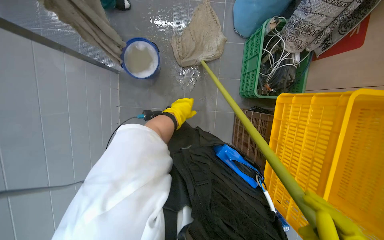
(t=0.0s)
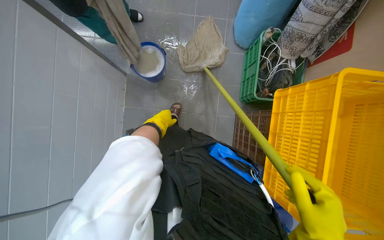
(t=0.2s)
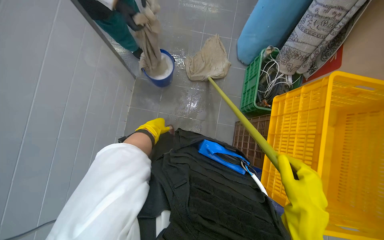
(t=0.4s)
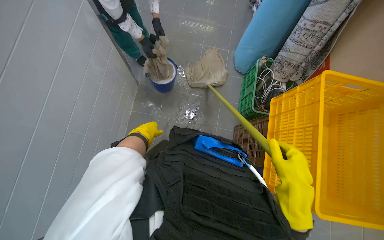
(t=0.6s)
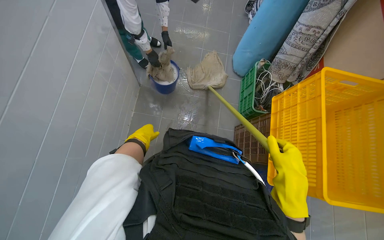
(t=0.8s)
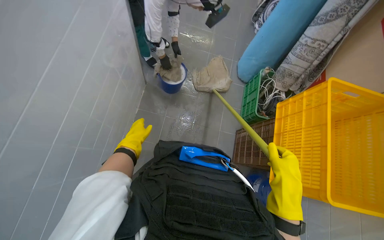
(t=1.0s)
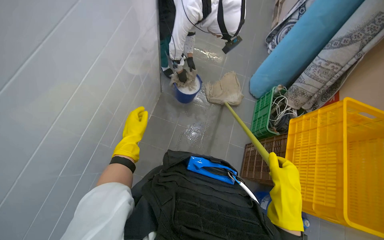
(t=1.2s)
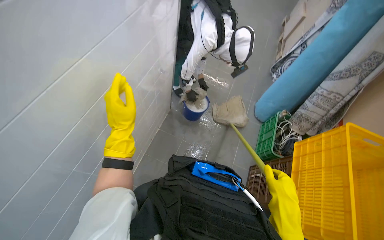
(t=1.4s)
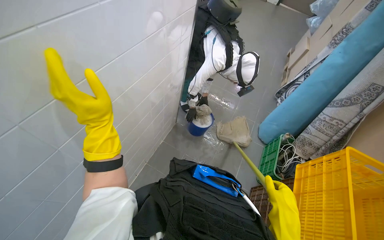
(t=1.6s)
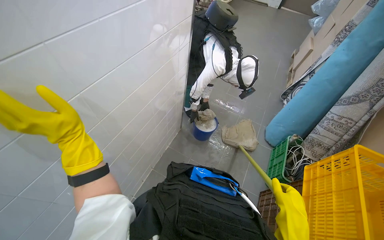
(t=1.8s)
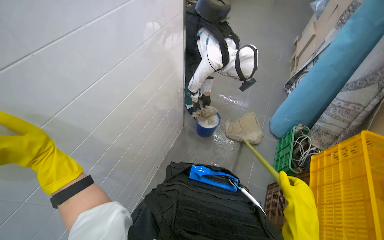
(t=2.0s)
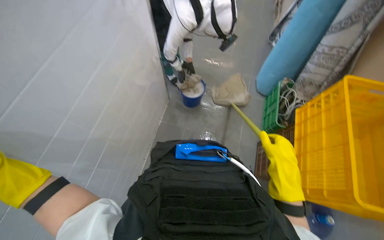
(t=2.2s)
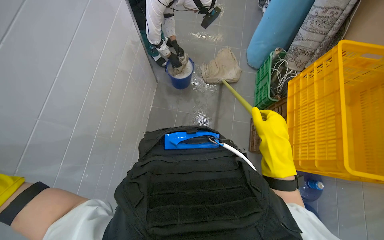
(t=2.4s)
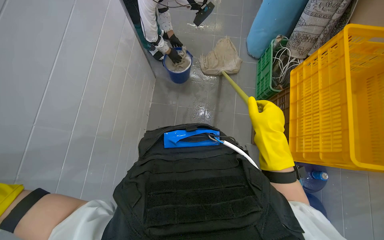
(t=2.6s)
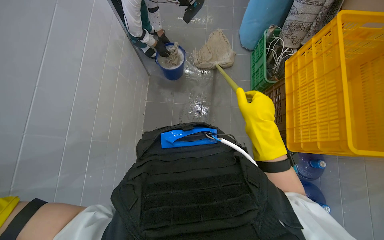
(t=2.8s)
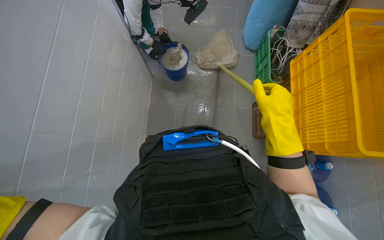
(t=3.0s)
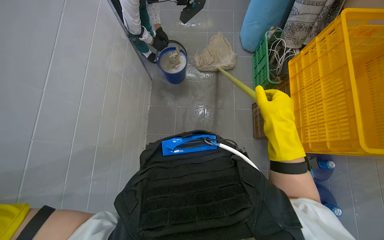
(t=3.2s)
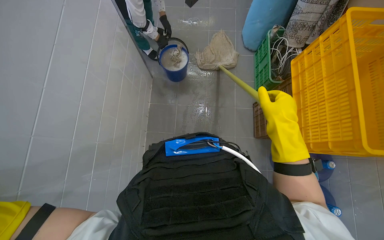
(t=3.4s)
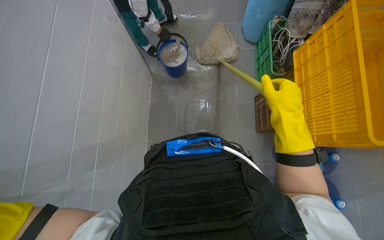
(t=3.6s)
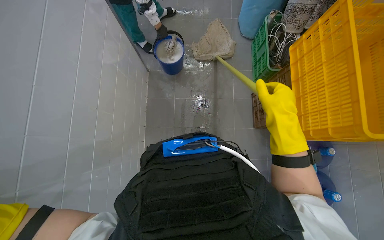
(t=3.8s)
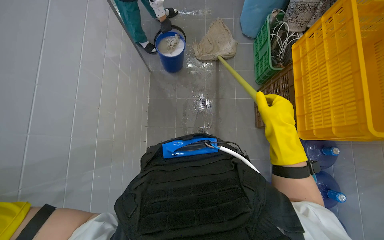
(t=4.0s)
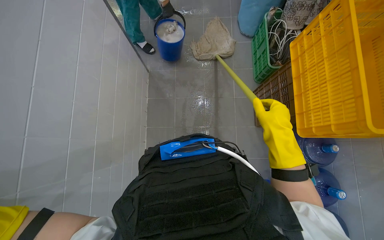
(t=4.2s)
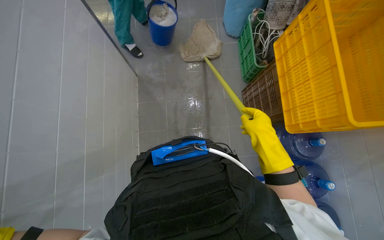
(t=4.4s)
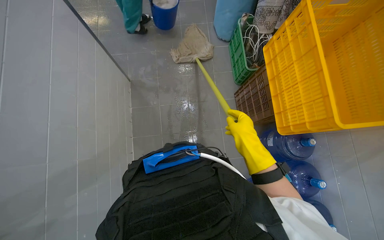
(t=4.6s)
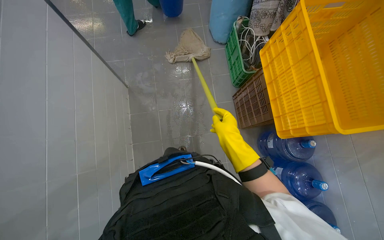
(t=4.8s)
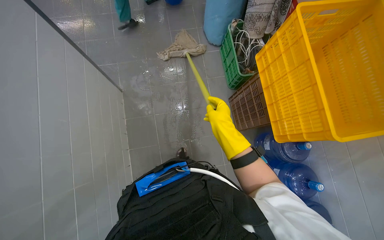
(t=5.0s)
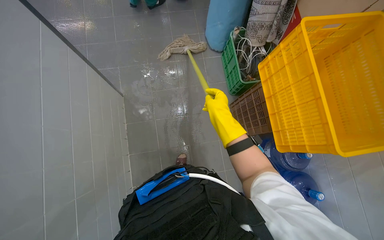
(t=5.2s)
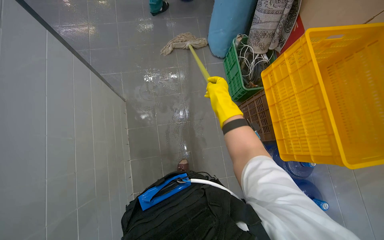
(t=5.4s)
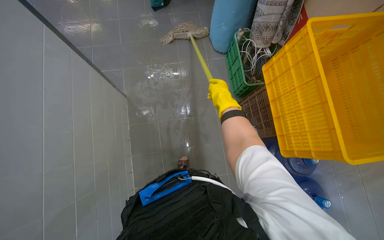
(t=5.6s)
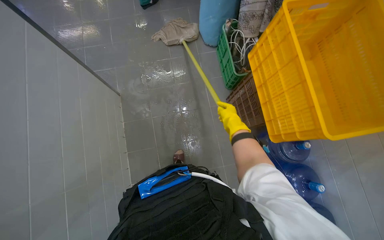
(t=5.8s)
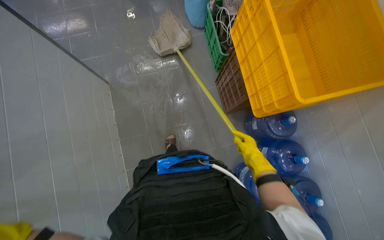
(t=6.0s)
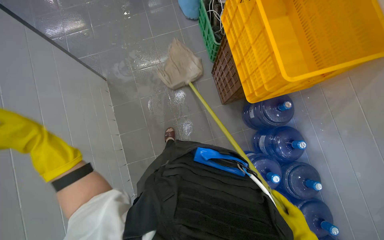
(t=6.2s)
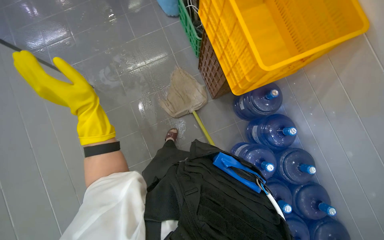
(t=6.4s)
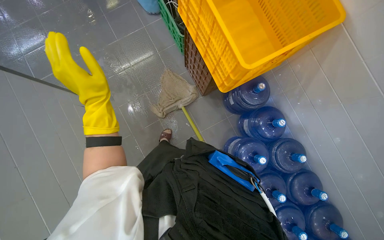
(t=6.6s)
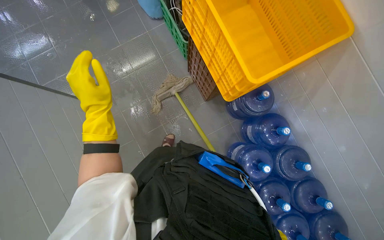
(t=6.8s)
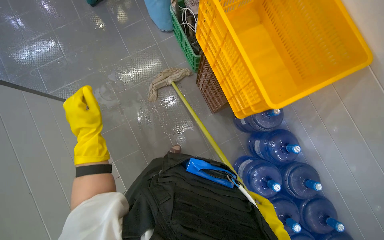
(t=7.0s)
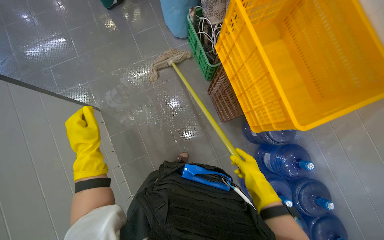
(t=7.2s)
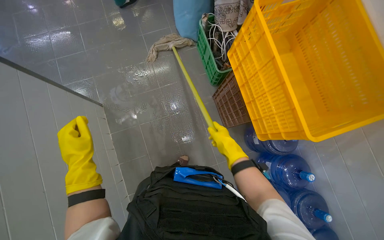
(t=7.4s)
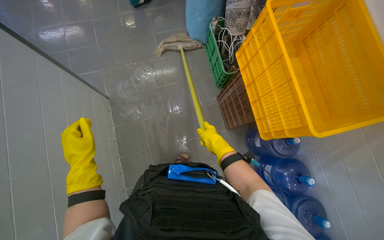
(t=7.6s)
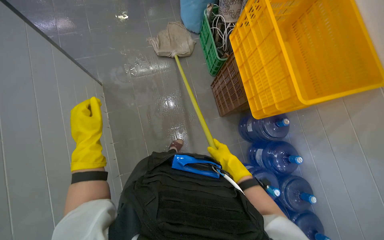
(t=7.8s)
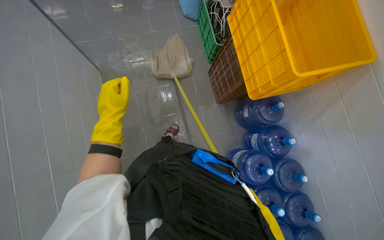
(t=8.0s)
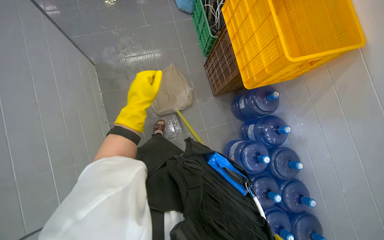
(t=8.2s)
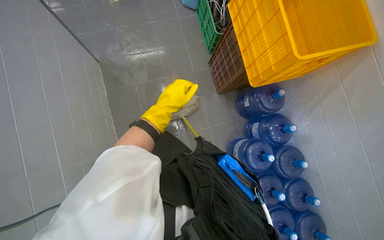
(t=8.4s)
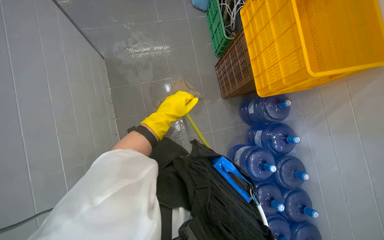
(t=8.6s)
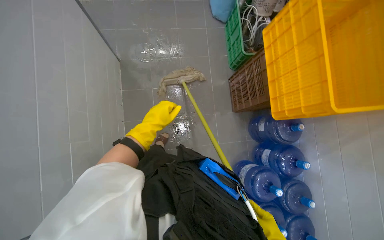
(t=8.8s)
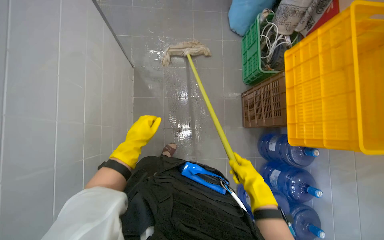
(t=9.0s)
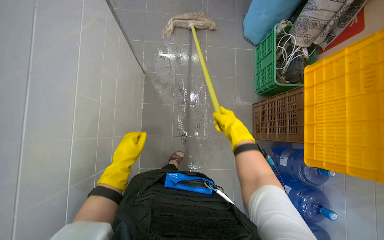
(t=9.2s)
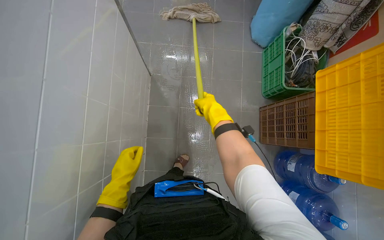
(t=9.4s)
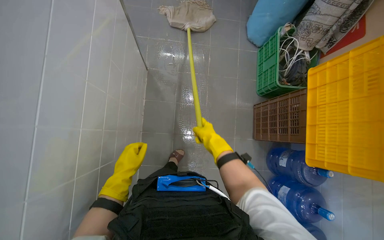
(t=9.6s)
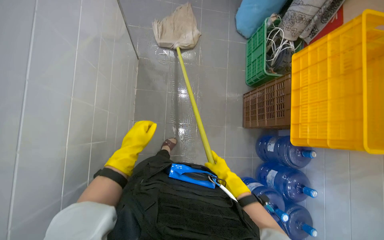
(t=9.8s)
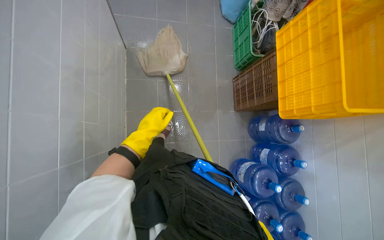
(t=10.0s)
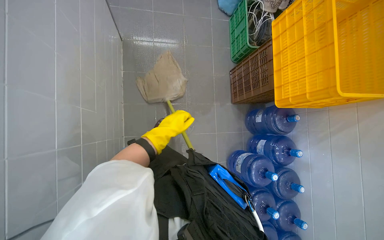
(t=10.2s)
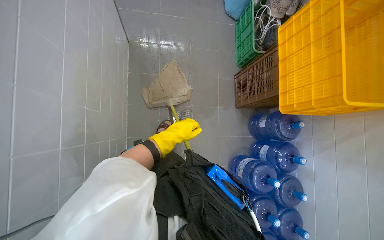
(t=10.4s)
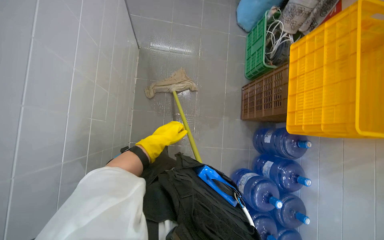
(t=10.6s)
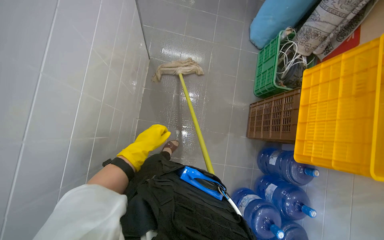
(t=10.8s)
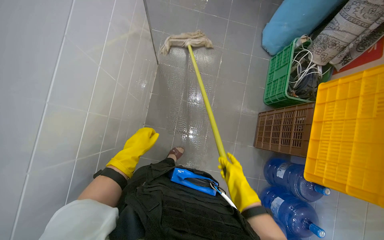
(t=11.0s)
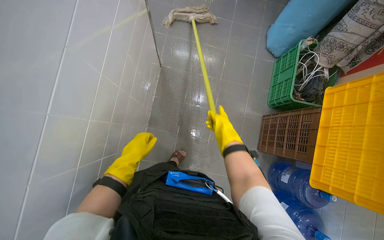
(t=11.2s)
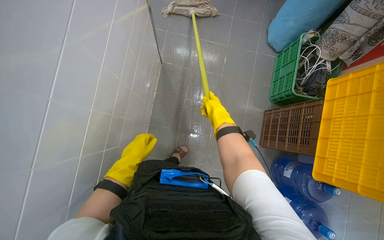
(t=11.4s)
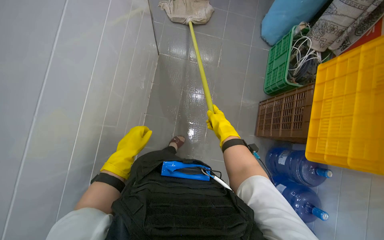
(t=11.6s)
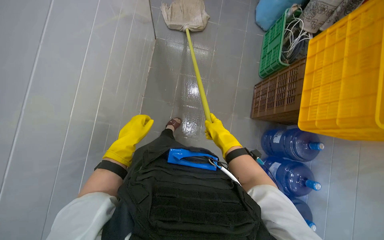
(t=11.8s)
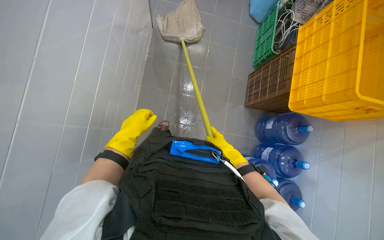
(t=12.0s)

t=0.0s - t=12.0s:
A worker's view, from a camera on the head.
Job: mopping floor.
The whole recording: Mopping kitchen floor. The worker mops the kitchen floor to clean up remaining debris and wet spots.
t=0.0s - t=1.6s: The camera travels some 70 cm. The wearer looks some 45 degrees further upward. Everything in view rotates some 25 degrees clockwise.
t=1.6s - t=3.0s: The wearer looks about 20 degrees further downward. The scene rotates counterclockwise by about 30 degrees.
t=3.0s - t=4.4s: The right hand is displaced down the picture by roughly 10 cm.
t=4.4s - t=6.0s: The right hand moves farther from the camera, roughly 15 cm, and travels up the picture and back again, some 30 cm each way.
t=7.6s - t=9.0s: The left hand shifts roughly 15 cm farther from the camera.
t=9.0s - t=10.4s: The left hand shifts roughly 10 cm to the right.
t=10.4s - t=12.0s: The left hand moves to the left and nearer to the camera, about 20 cm.

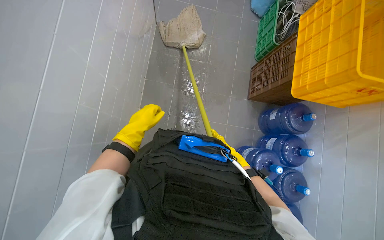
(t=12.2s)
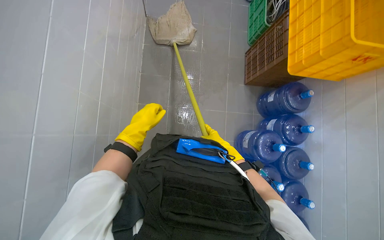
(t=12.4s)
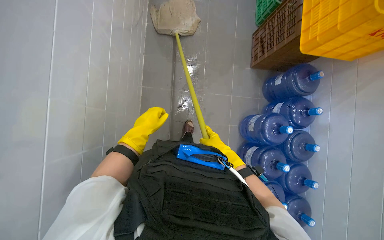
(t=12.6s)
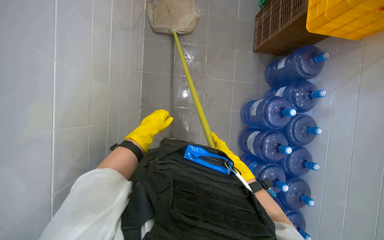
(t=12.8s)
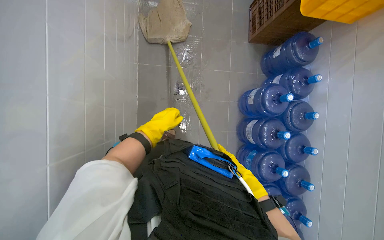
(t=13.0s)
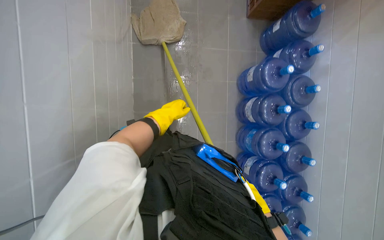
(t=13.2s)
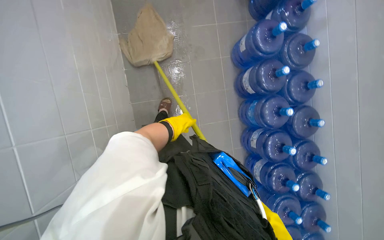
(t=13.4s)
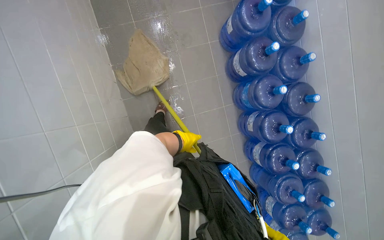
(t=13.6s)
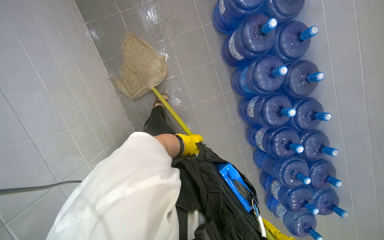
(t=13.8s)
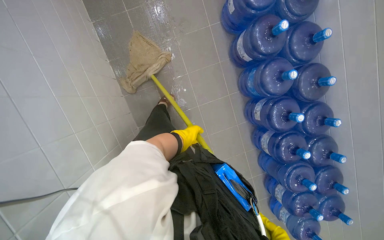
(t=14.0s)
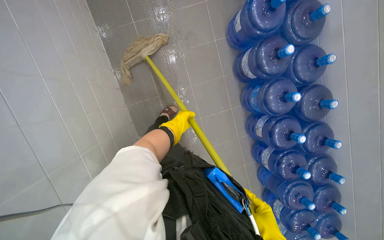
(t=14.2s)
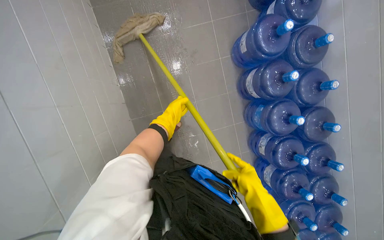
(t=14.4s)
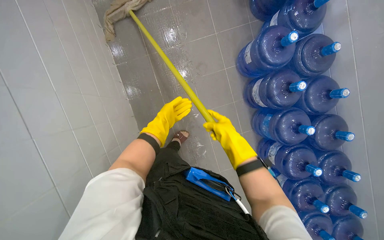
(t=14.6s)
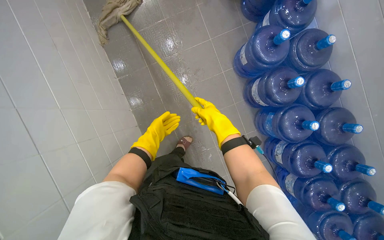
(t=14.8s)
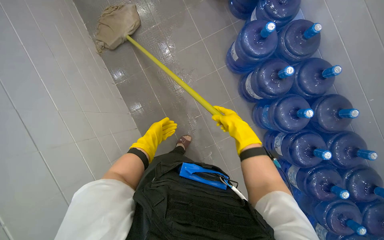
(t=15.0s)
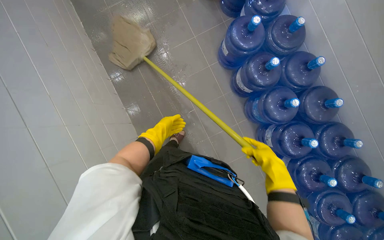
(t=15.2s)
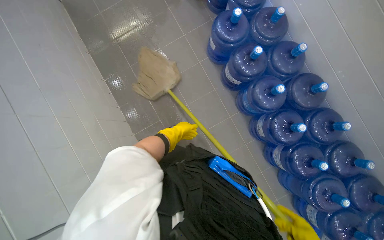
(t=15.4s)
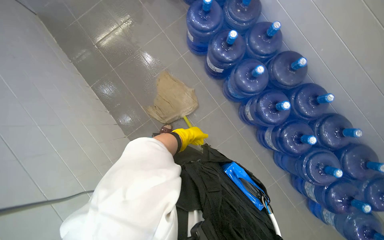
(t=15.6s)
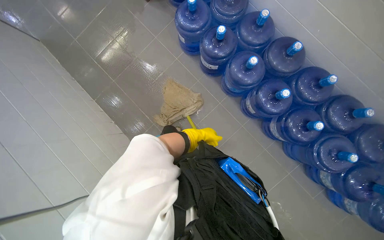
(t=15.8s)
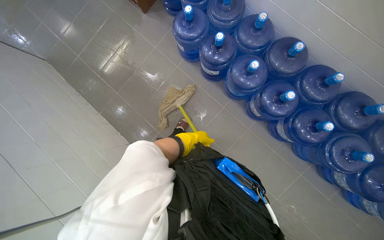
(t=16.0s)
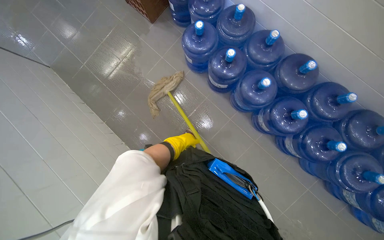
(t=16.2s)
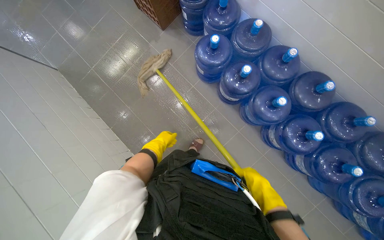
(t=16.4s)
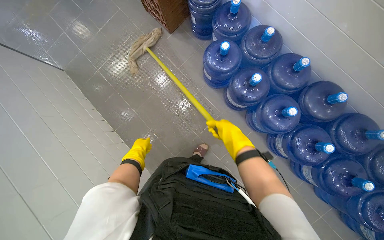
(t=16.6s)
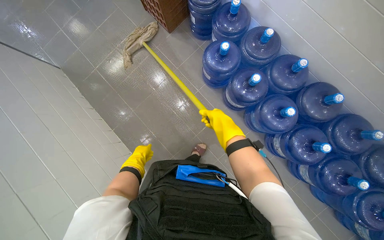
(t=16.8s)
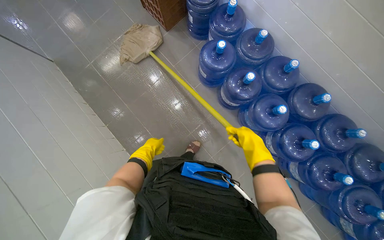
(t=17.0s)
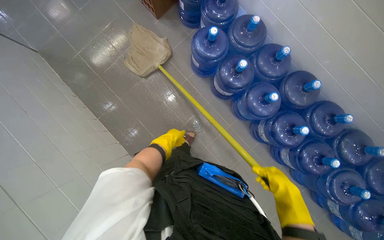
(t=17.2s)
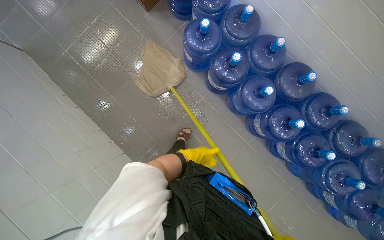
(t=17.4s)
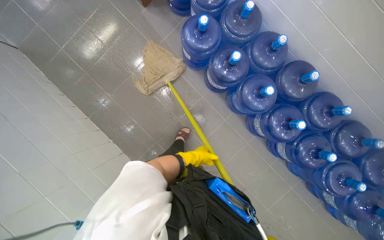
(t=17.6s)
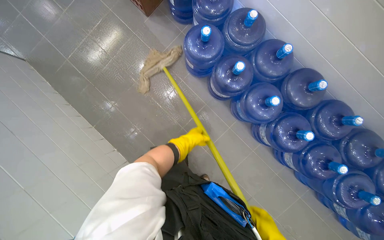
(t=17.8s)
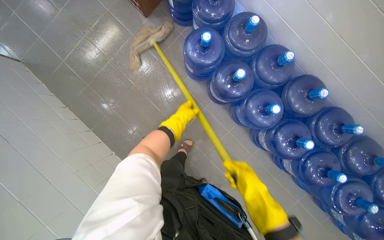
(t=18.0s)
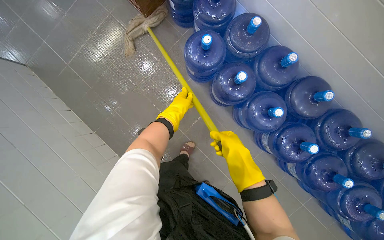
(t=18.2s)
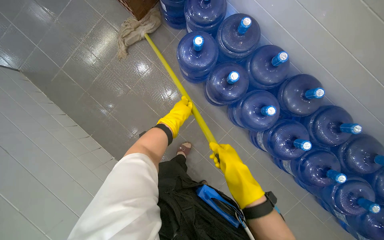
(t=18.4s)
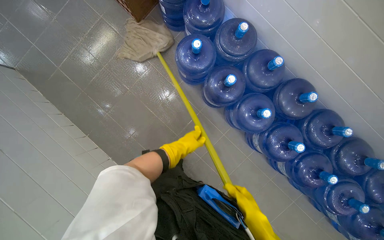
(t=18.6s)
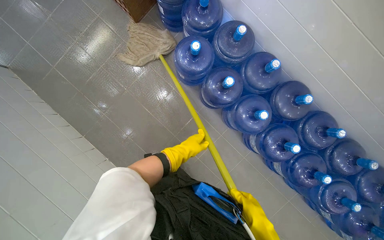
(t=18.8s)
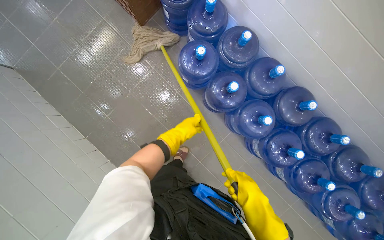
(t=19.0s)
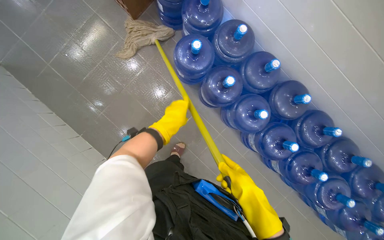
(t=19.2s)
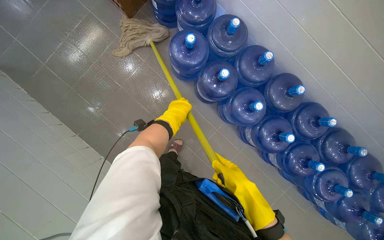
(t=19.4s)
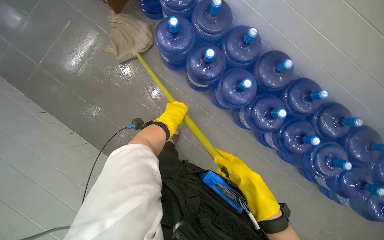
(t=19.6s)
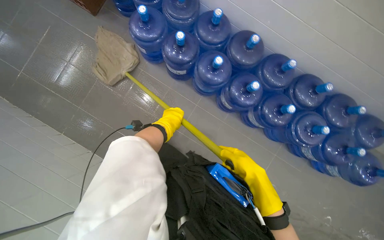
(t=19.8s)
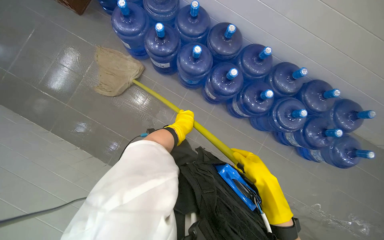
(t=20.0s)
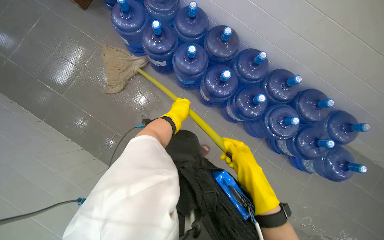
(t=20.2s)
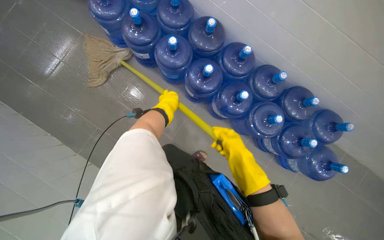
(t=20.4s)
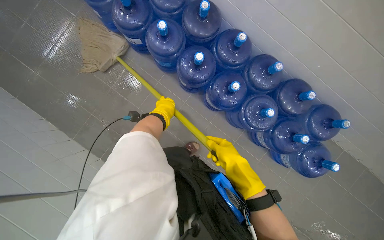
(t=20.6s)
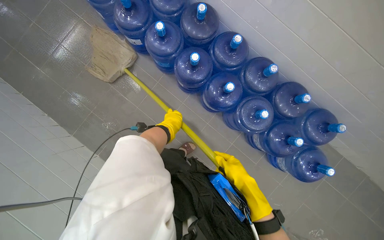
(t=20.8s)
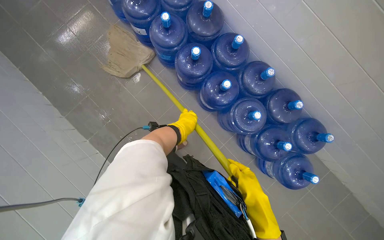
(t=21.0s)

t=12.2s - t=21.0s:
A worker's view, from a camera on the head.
Job: mopping floor.
The whole recording: Mopping kitchen floor. The worker mops the kitchen floor to clean up remaining debris and wet spots.
t=12.2s - t=13.6s: The head travels about 60 cm. The camera pitches downward, by roughly 15 degrees.
t=15.2s - t=16.6s: The left hand reaches some 35 cm to the right, then returns.
t=16.6s - t=18.0s: The left hand goes approximately 30 cm to the right and up the picture.
t=18.0s - t=19.6s: The left hand reaches about 10 cm down the picture, then returns; the right hand goes up and down the picture, about 20 cm each way, reversing 2 times.
t=19.6s - t=21.0s: The camera travels about 70 cm.
